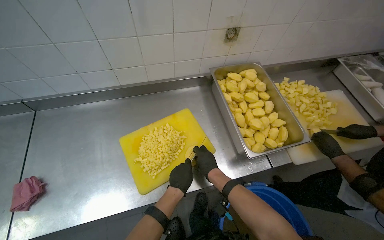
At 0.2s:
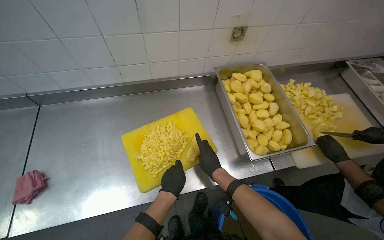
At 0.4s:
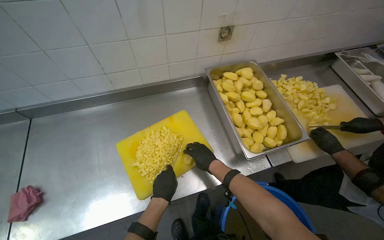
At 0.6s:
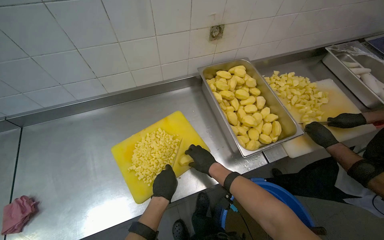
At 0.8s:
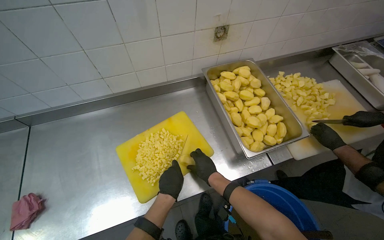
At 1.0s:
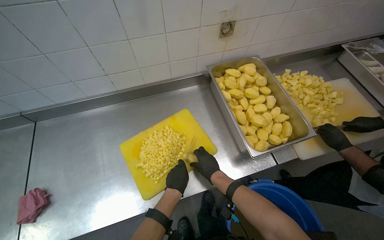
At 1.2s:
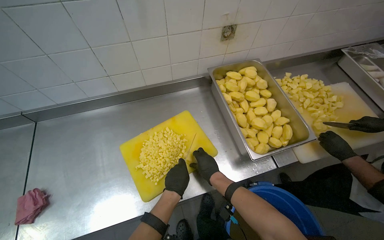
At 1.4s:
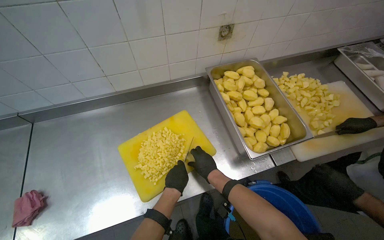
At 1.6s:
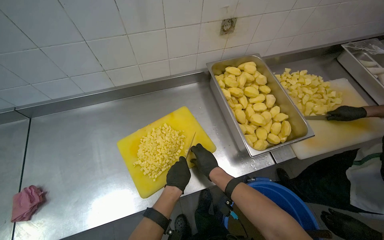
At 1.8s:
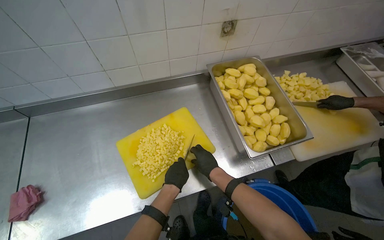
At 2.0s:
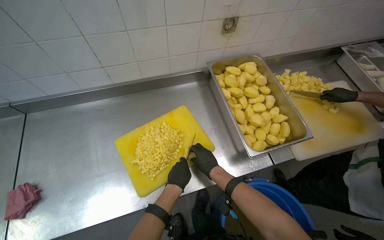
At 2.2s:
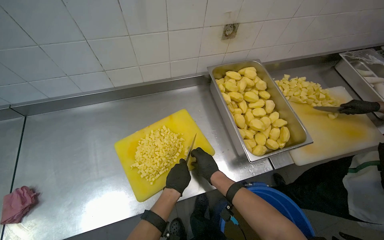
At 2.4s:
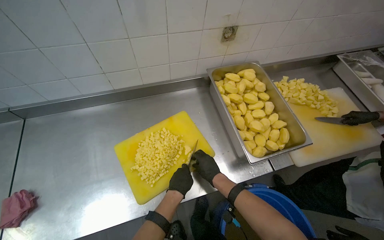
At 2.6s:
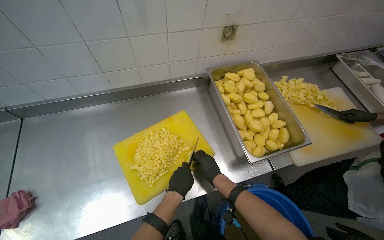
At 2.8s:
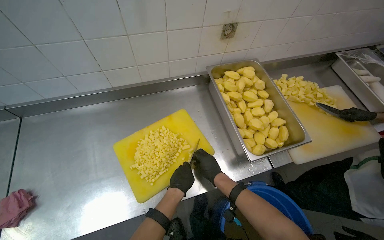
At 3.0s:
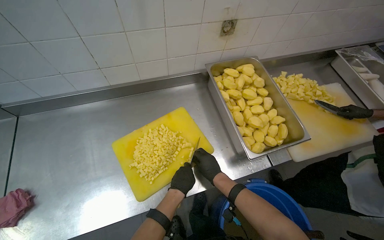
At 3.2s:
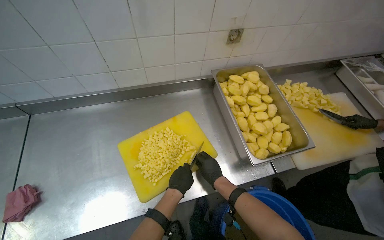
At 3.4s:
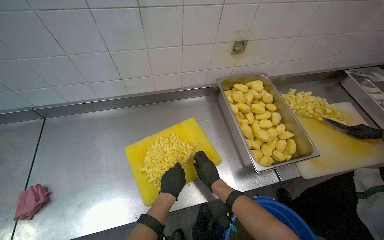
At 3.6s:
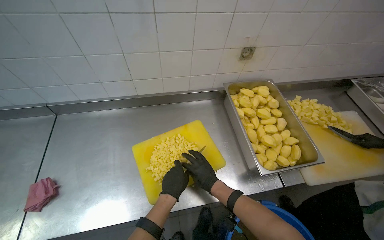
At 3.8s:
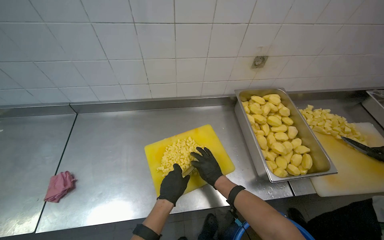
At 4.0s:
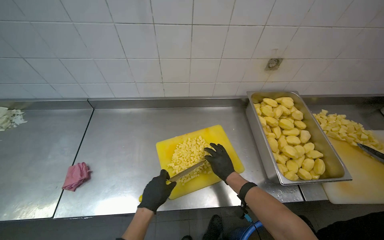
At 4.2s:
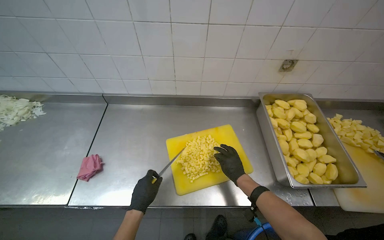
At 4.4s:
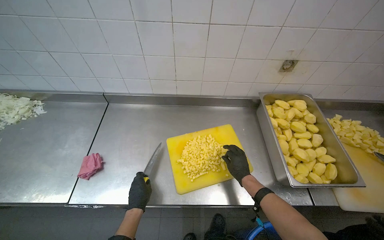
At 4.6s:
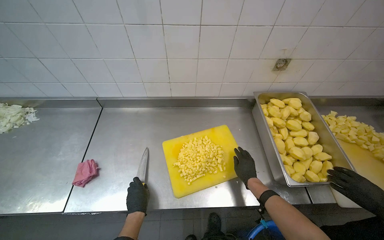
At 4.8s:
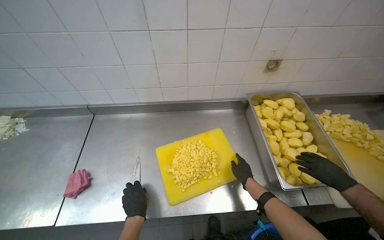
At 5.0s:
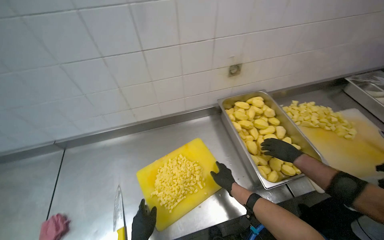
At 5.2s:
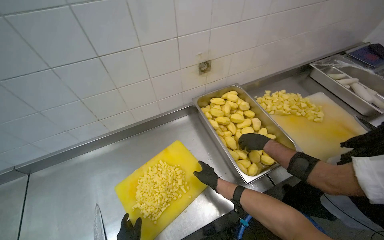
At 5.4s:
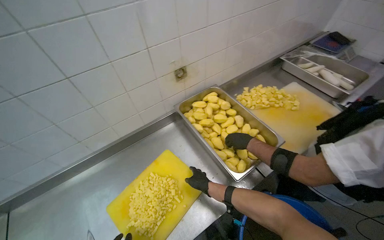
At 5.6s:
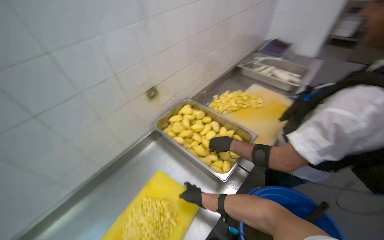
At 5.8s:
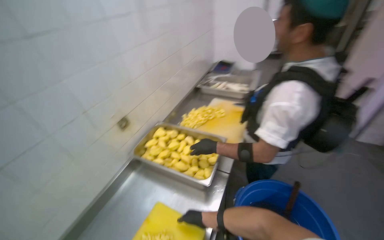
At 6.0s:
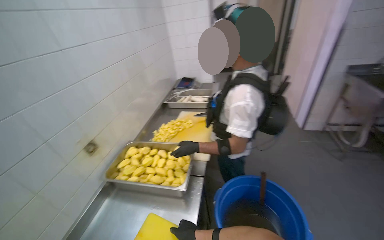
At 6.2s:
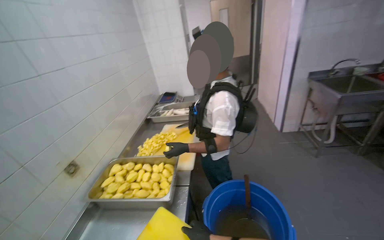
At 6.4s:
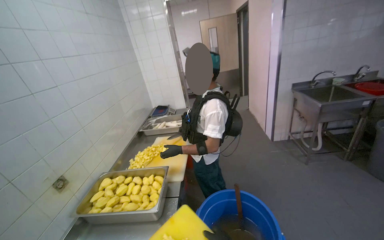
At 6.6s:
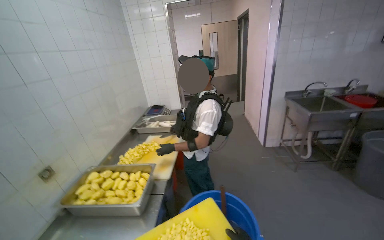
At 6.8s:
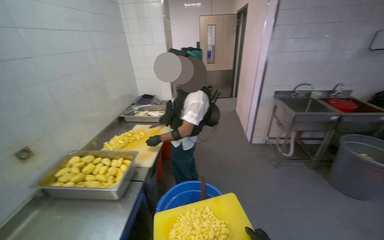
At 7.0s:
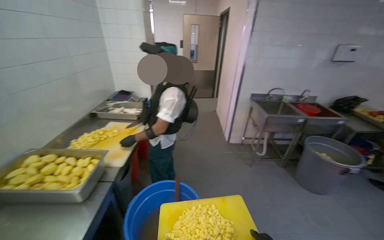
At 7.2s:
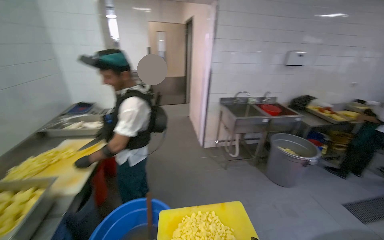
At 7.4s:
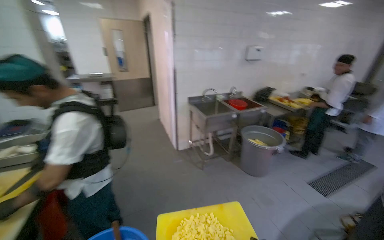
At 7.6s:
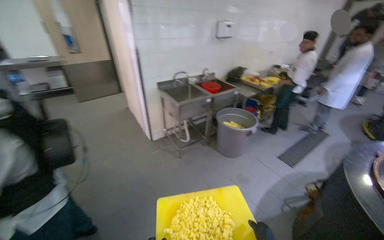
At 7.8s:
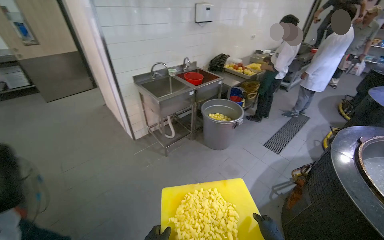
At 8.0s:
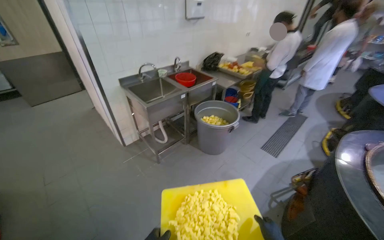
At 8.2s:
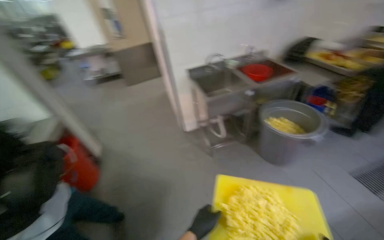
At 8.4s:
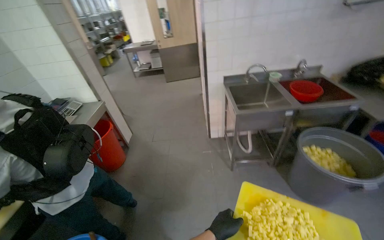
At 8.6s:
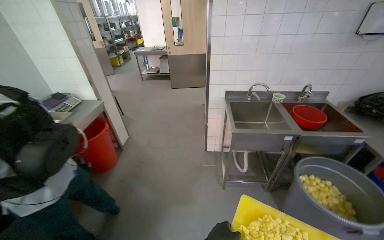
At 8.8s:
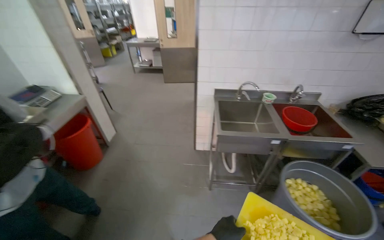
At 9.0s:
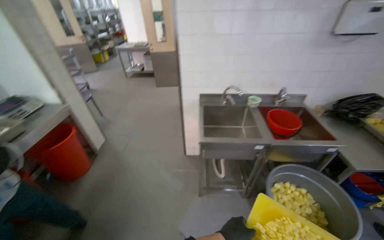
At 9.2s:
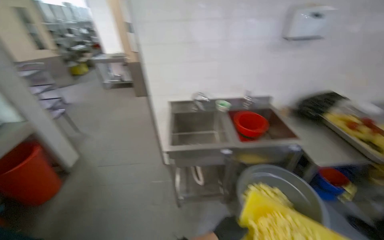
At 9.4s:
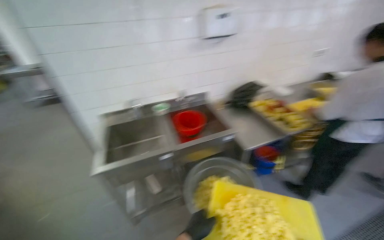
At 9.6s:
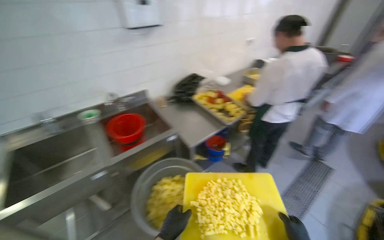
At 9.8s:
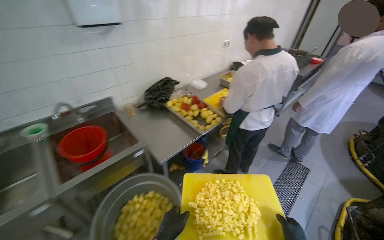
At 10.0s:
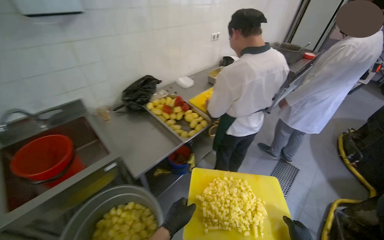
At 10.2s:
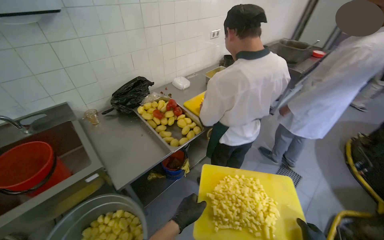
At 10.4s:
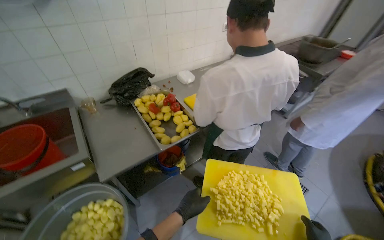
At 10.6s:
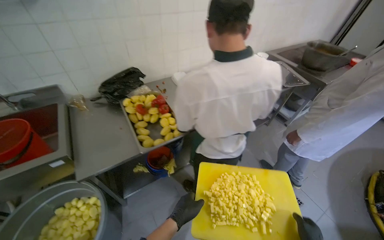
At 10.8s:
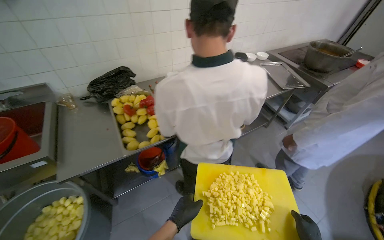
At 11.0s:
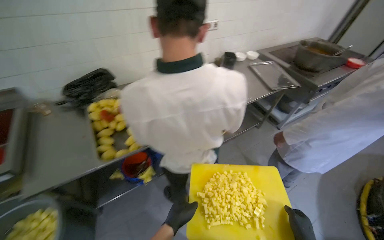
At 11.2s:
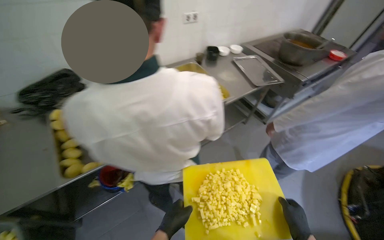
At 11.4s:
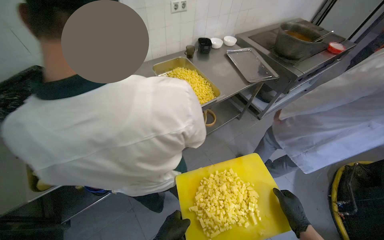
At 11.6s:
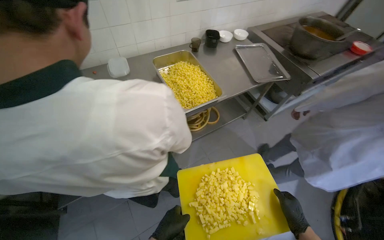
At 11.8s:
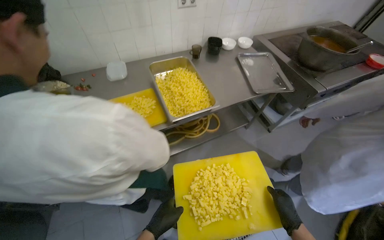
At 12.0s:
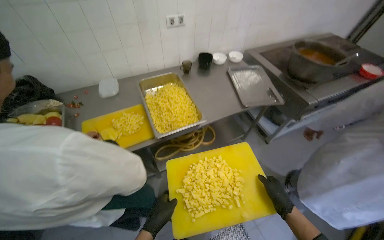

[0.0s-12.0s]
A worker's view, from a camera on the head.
Job: preparing food.
The whole recording: Chopping potatoes into cubes. The worker chops peeled potatoes into small cubes on a yellow cutting board.
0.0s to 3.0s: The hands make small movements and keep their place.
3.0s to 4.4s: The head rotates roughly 20 degrees to the left. The left hand travels to the left by about 30 cm.
4.4s to 6.0s: The head rotates approximately 80 degrees to the right. The view tilts some 25 degrees upward.
6.0s to 7.6s: The camera travels about 60 cm. The wearer looks roughly 45 degrees further to the right.
7.6s to 9.0s: The camera travels some 70 cm. The head turns to the left by about 35 degrees.
9.0s to 10.4s: The camera is carried approximately 1.5 m. The wearer's head swings about 40 degrees to the right.
10.4s to 12.0s: The camera is carried some 60 cm.

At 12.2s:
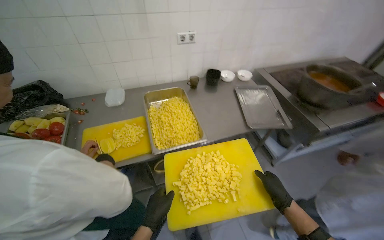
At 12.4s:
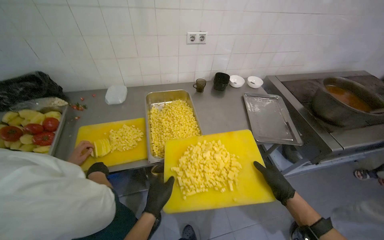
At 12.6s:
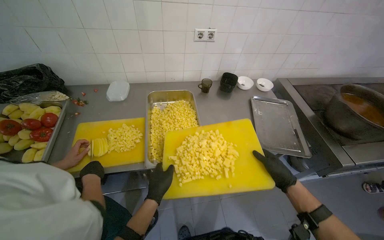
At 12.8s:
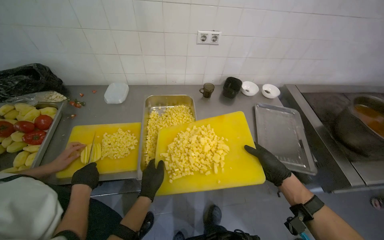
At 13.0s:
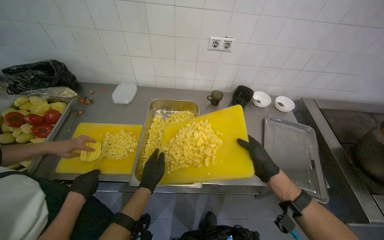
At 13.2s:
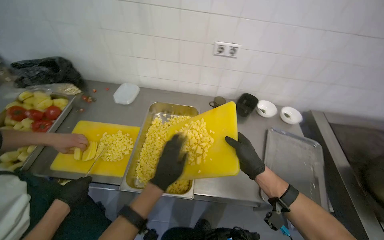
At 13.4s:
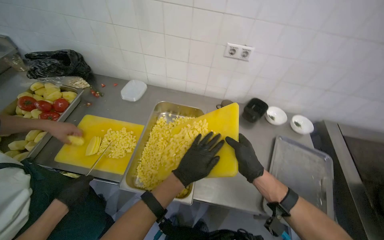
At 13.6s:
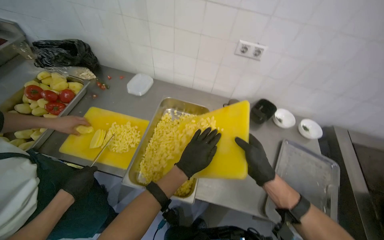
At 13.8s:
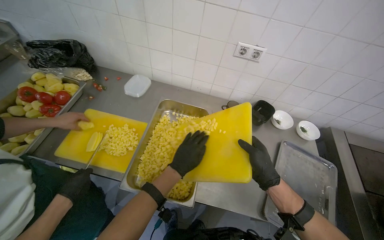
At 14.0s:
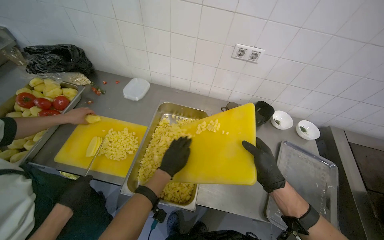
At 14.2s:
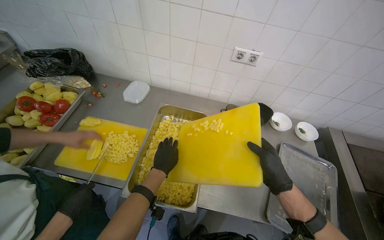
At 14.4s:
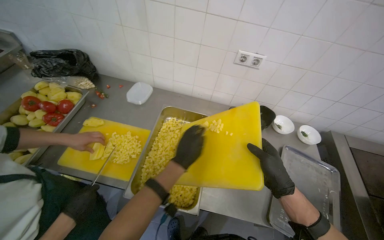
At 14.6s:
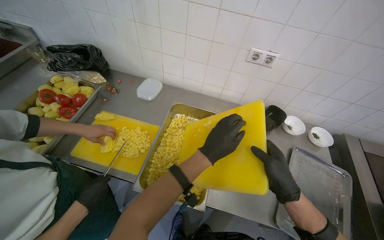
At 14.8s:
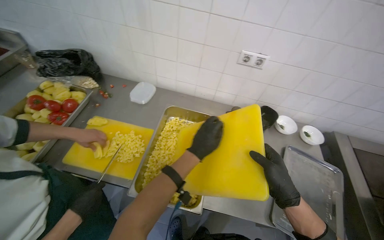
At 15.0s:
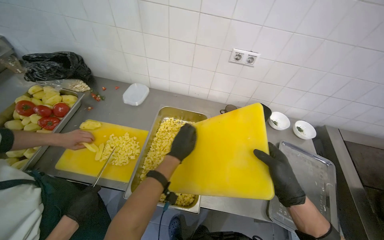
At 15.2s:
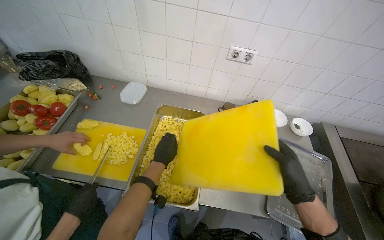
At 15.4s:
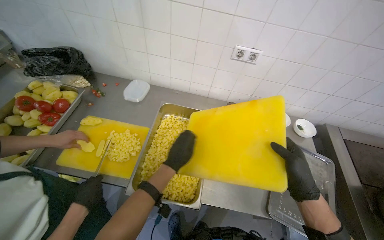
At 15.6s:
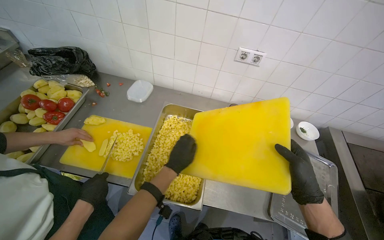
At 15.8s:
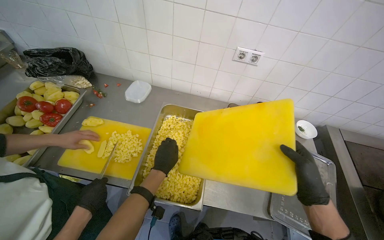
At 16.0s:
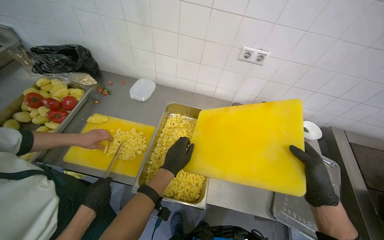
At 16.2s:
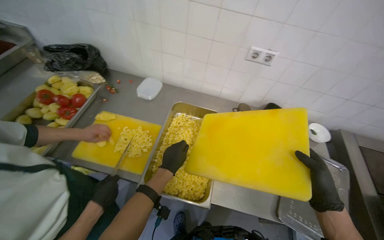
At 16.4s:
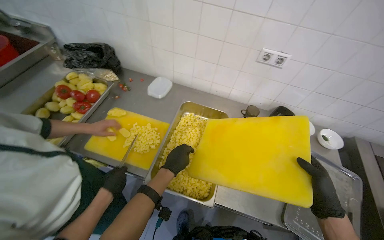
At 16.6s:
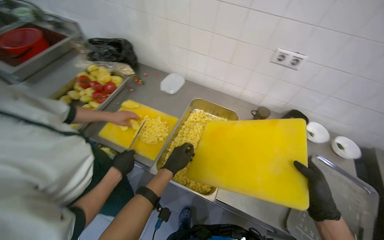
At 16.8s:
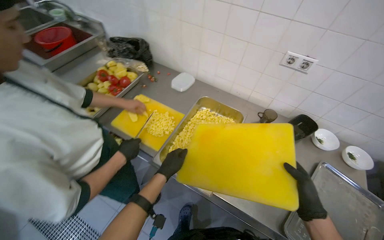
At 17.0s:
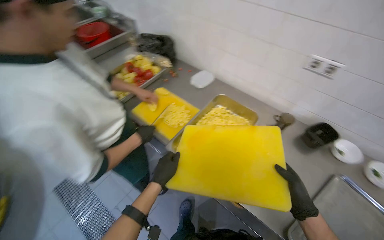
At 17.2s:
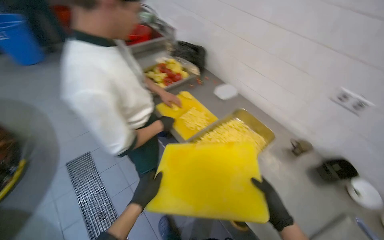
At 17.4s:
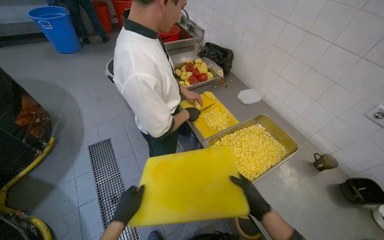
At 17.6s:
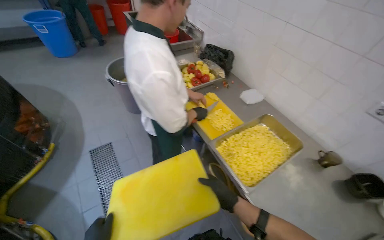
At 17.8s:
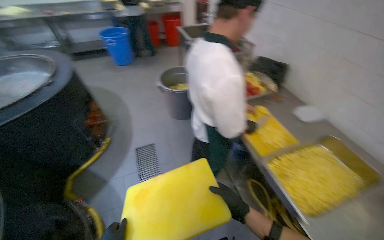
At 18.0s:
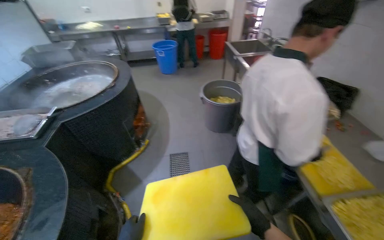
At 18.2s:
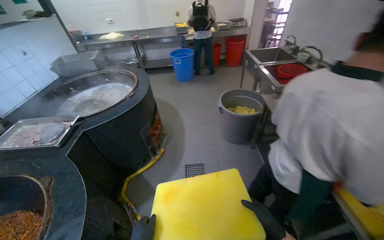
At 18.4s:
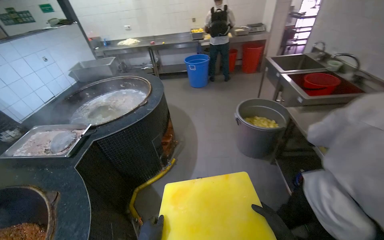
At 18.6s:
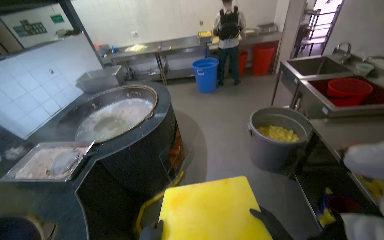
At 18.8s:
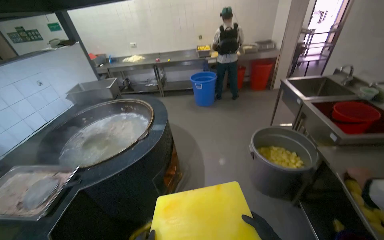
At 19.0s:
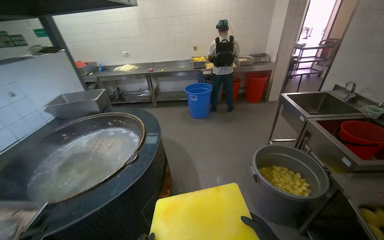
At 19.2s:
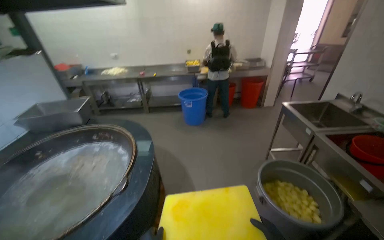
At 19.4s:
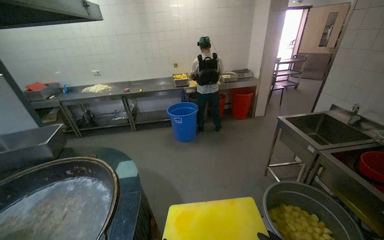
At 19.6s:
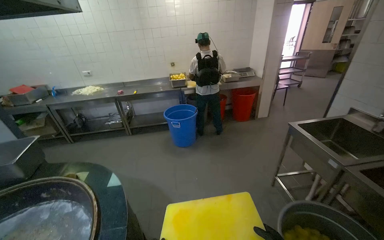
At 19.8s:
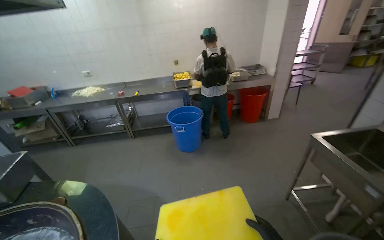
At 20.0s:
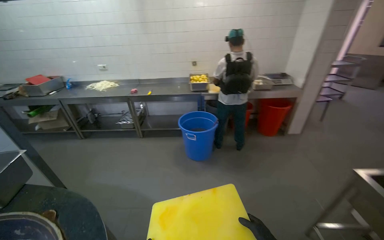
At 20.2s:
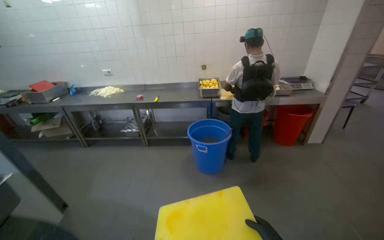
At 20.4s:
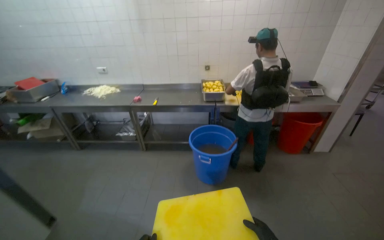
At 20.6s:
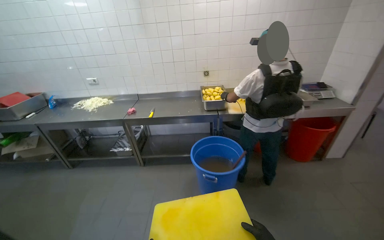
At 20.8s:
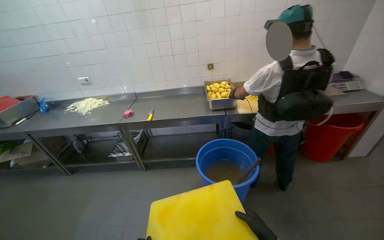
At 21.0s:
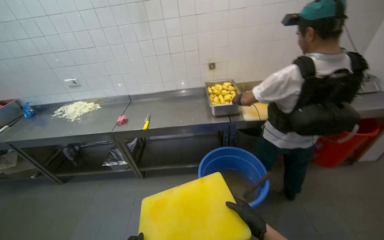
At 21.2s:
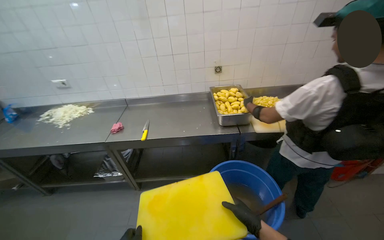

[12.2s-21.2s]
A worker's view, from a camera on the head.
Job: preparing food.
The whole recording: Chopping potatoes into cubes. The worker chops peeled potatoes into small cubes on a yellow cutting board.
12.2s to 13.8s: The head turns to the left by about 30 degrees. The right hand goes approximately 35 cm up the picture. Meanwhile the left hand moves farther from the camera, up the picture and to the right, roughly 40 cm.
13.8s to 15.2s: The right hand travels nearer to the camera by about 10 cm.
16.6s to 18.2s: The camera is carried some 60 cm. The wearer looks about 65 degrees further to the left. The view tips upward by some 15 degrees.
18.2s to 19.8s: The camera travels some 1.5 m.
19.8s to 21.2s: The camera is carried approximately 1.5 m.
